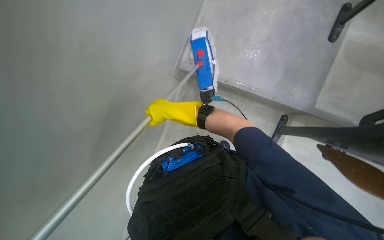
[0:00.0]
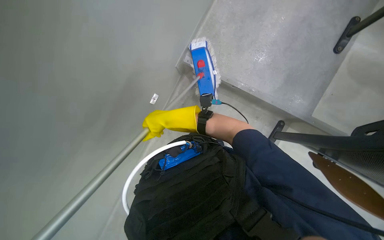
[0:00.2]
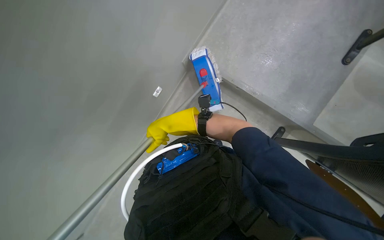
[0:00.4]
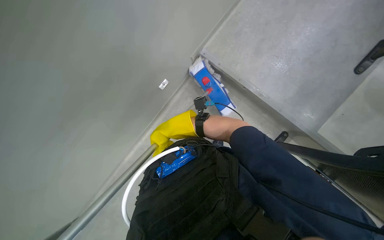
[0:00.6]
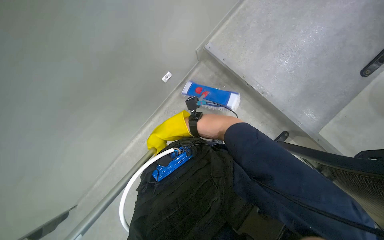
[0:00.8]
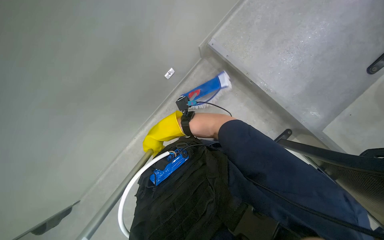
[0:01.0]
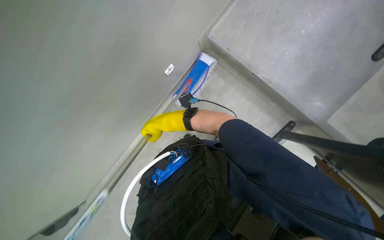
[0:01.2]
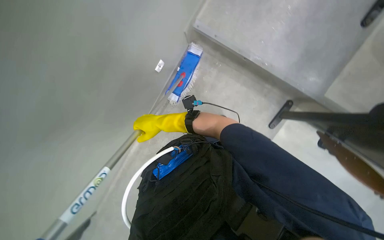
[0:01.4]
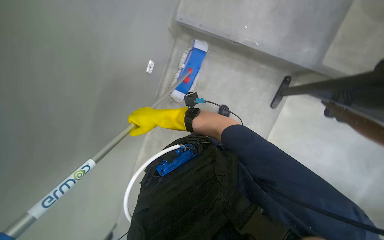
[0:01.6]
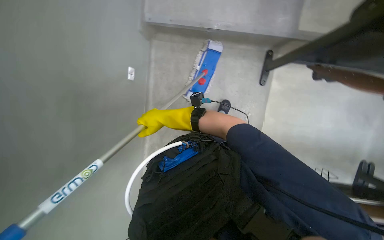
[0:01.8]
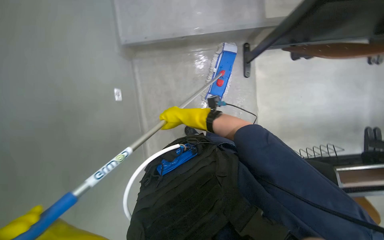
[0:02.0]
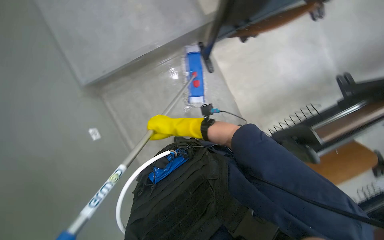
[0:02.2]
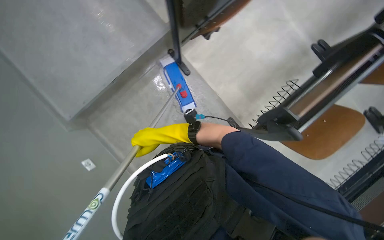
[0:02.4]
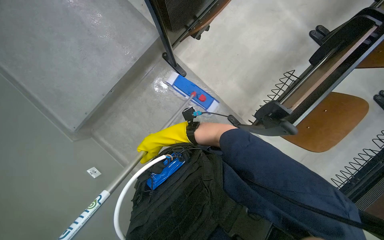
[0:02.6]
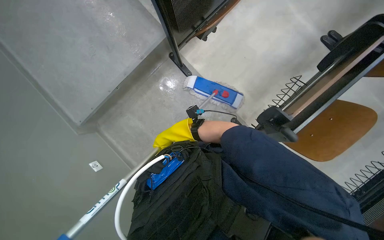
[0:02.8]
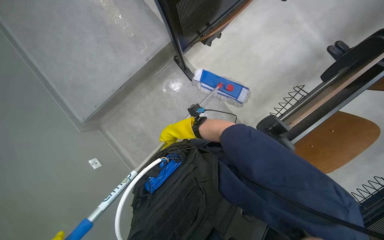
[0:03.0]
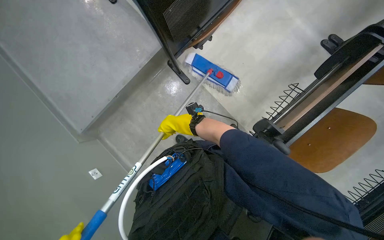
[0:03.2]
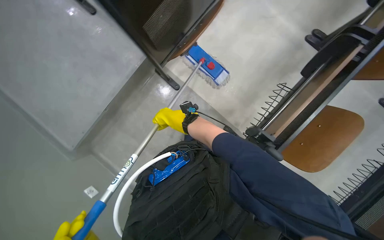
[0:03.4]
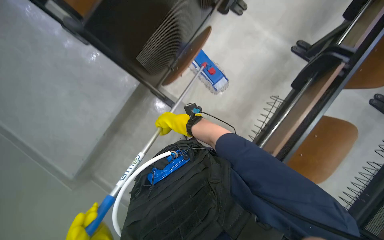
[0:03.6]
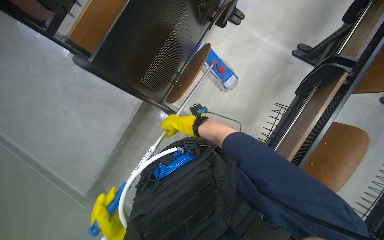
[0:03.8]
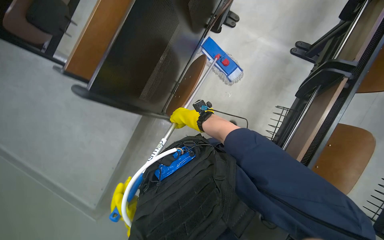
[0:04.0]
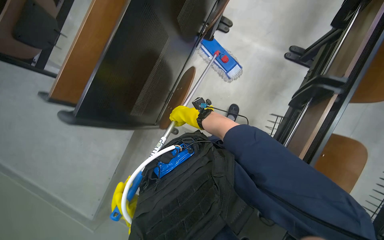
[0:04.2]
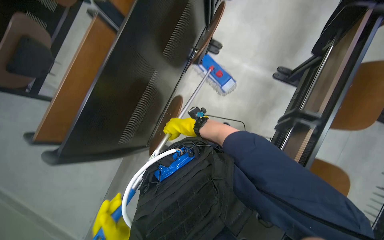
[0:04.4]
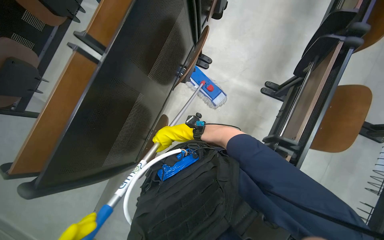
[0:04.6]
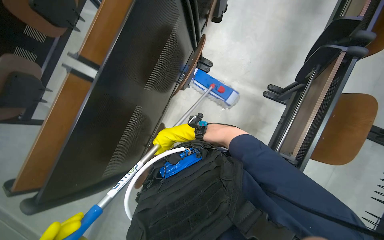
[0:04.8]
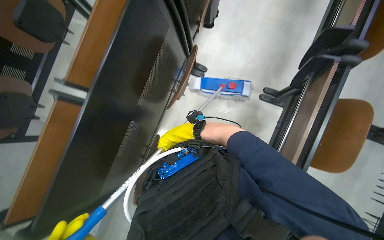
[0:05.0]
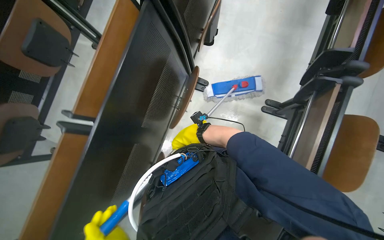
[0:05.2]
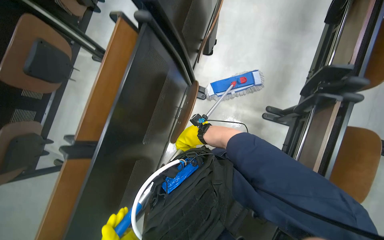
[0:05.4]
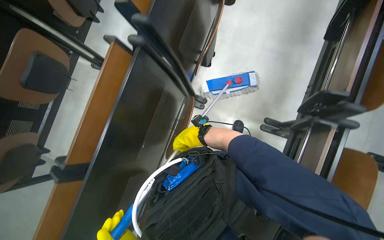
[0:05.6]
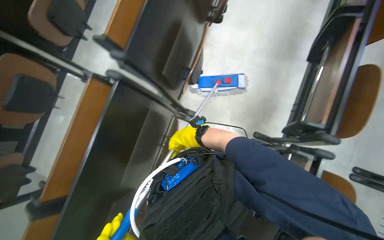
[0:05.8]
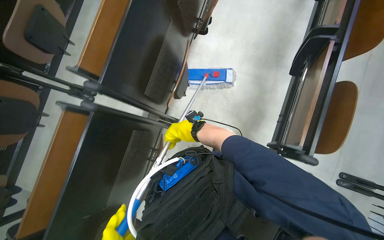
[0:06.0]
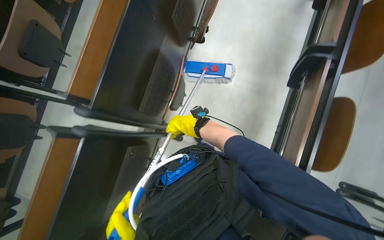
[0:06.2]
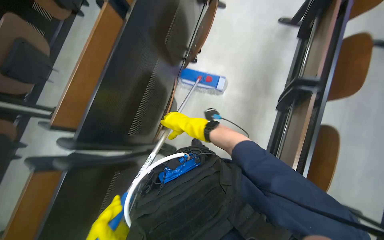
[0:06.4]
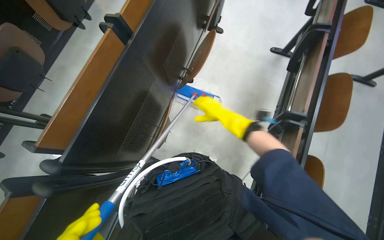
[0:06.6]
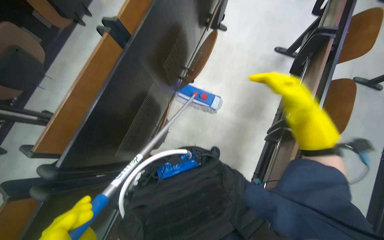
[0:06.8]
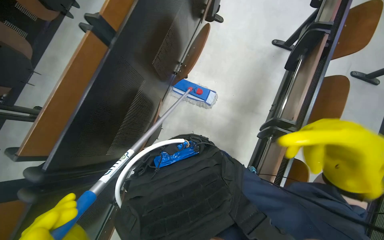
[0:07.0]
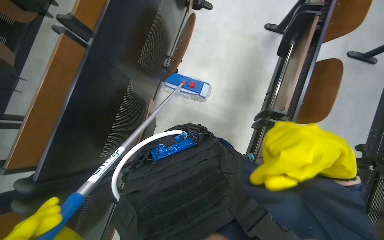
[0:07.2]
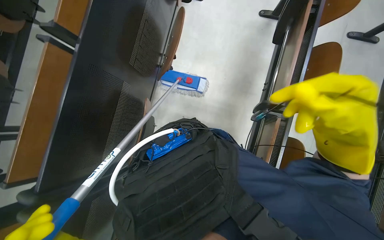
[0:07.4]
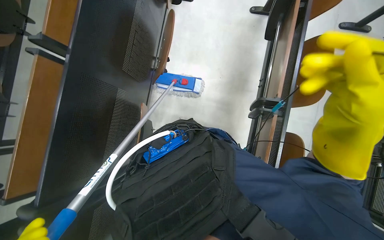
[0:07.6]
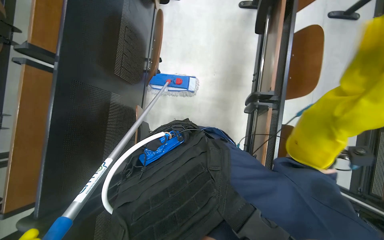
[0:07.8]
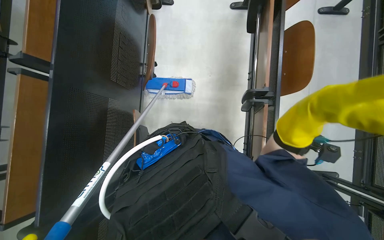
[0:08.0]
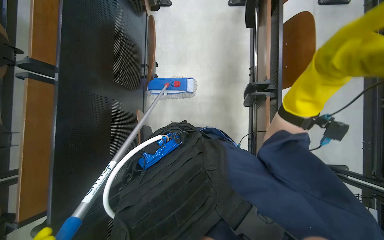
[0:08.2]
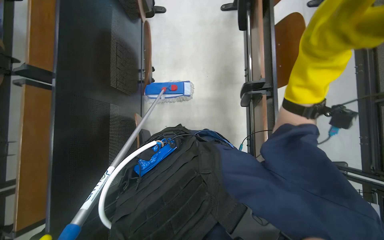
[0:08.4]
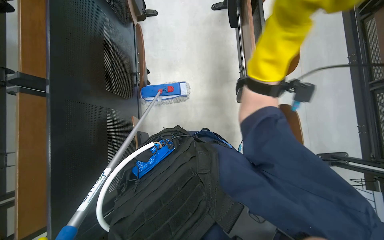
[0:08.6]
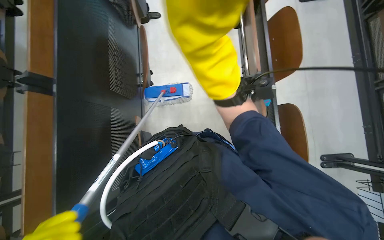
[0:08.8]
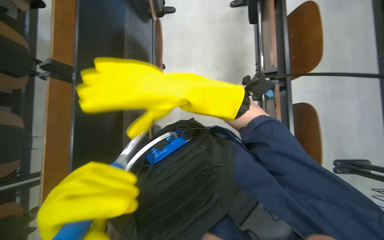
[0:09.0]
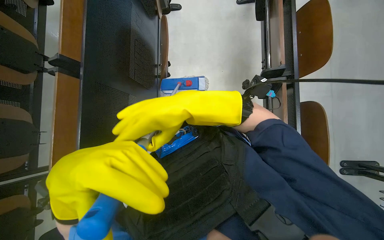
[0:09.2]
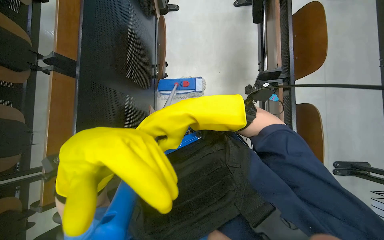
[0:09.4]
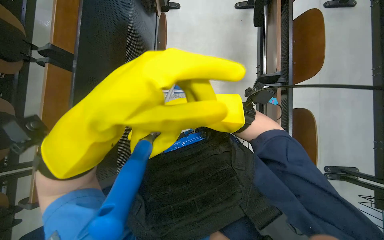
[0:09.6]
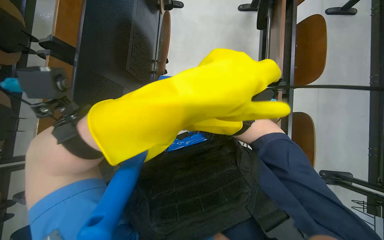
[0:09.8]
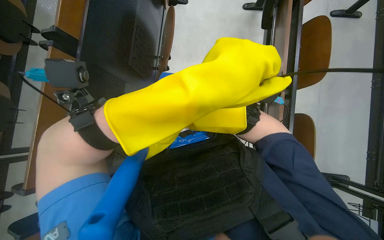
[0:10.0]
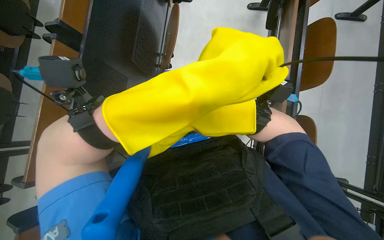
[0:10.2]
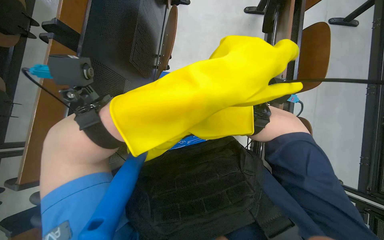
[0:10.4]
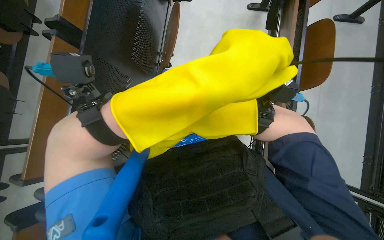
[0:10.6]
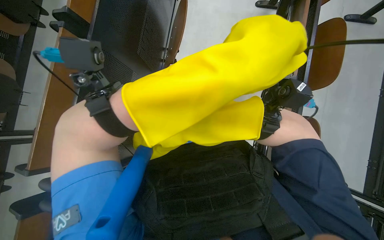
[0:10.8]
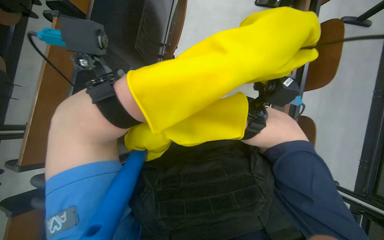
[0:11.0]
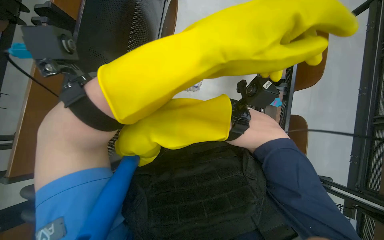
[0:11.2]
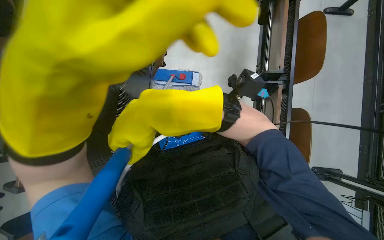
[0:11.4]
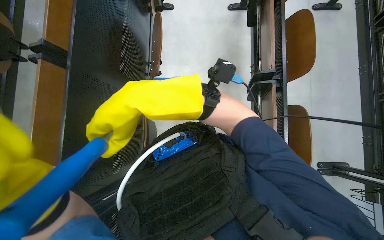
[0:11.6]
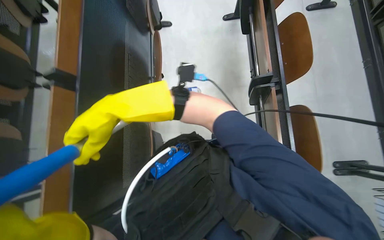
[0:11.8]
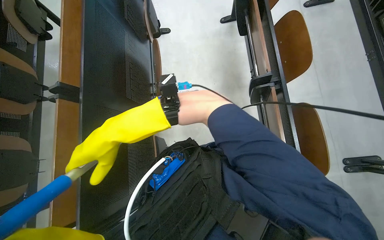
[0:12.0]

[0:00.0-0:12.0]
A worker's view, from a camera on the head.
Job: mopping floor.
The whole recording: Mopping floor with flat mop. The worker mops the floor with a flat mop.
0:00.0 to 0:01.6: The view tilts about 10 degrees downward. The right hand moves about 5 cm nearer to the camera and comes back.
0:01.6 to 0:03.0: The right hand swings left and right, some 10 cm each way, with 2 reversals.
0:03.0 to 0:04.4: The view tips upward by about 15 degrees.
0:04.4 to 0:06.0: The view tilts some 20 degrees upward. The right hand travels nearer to the camera by approximately 15 cm.
0:09.0 to 0:10.4: The right hand travels to the right and nearer to the camera by some 10 cm.

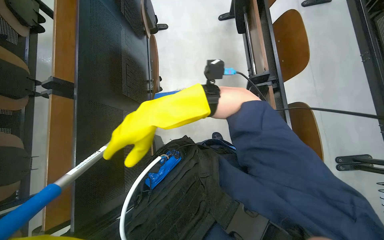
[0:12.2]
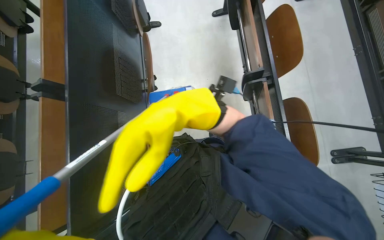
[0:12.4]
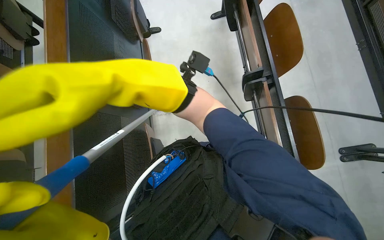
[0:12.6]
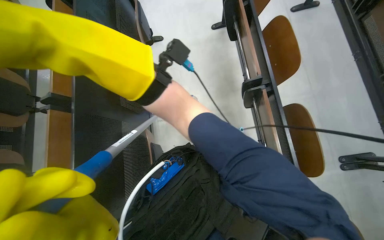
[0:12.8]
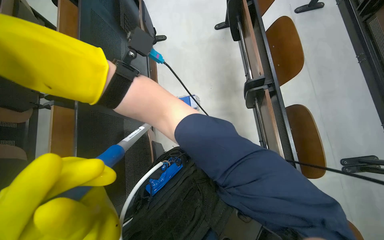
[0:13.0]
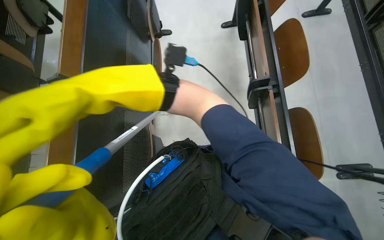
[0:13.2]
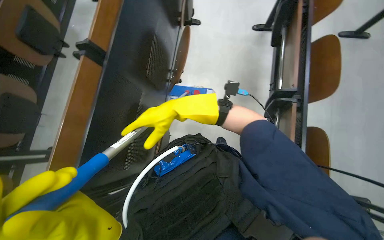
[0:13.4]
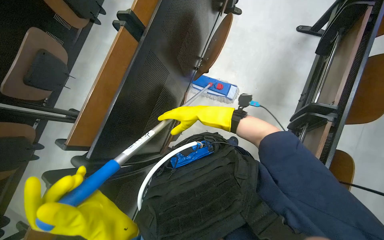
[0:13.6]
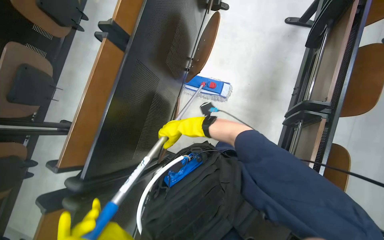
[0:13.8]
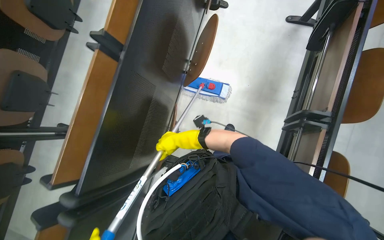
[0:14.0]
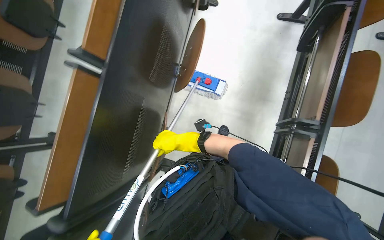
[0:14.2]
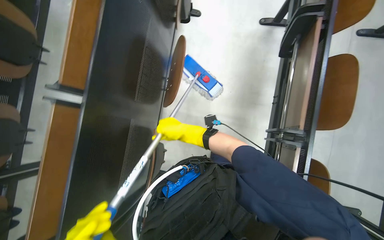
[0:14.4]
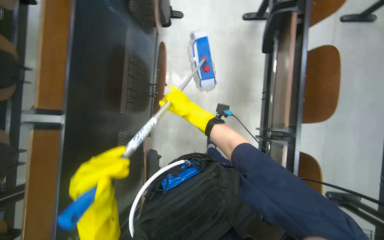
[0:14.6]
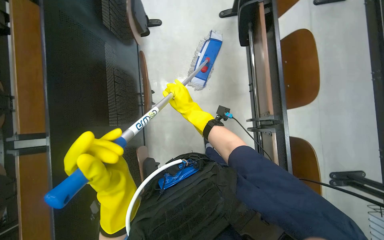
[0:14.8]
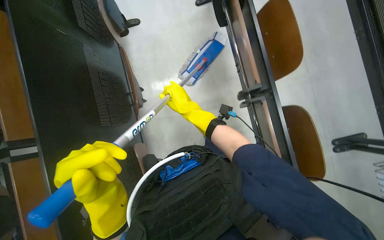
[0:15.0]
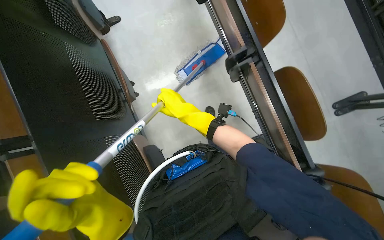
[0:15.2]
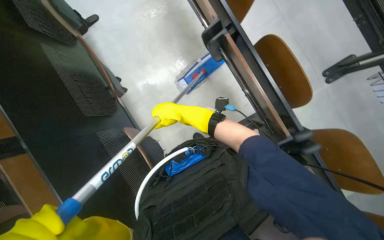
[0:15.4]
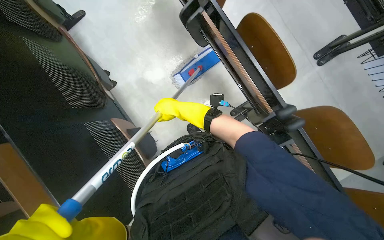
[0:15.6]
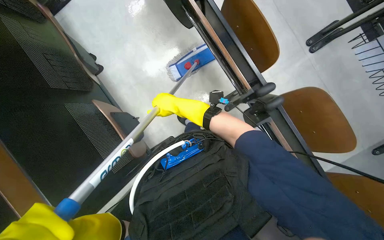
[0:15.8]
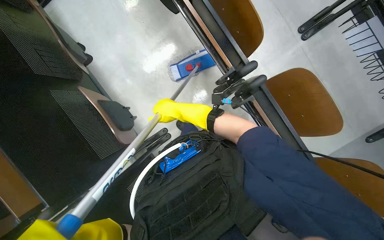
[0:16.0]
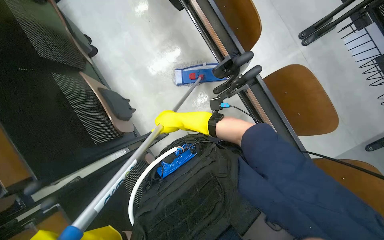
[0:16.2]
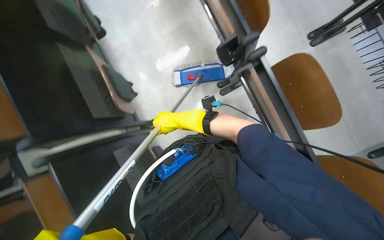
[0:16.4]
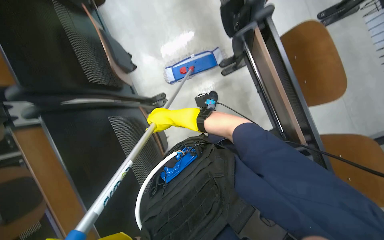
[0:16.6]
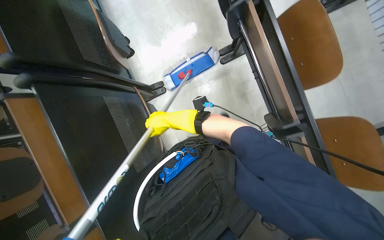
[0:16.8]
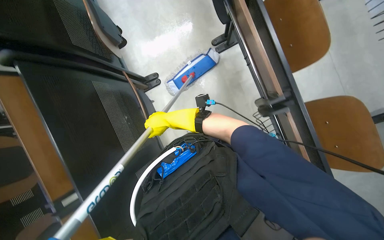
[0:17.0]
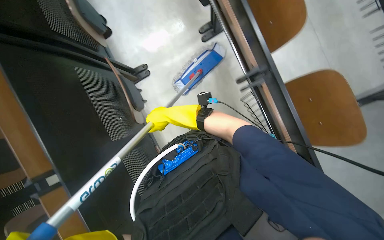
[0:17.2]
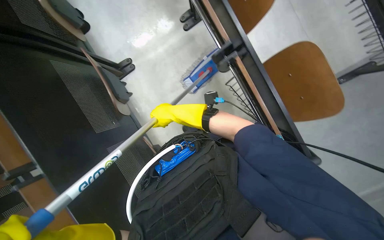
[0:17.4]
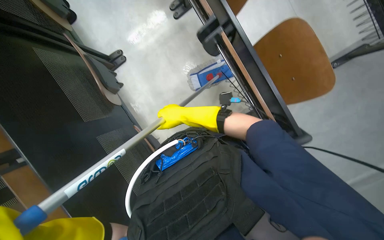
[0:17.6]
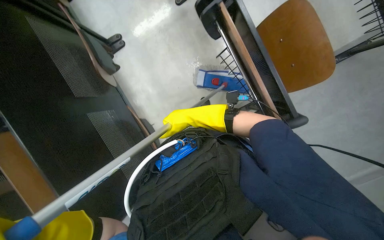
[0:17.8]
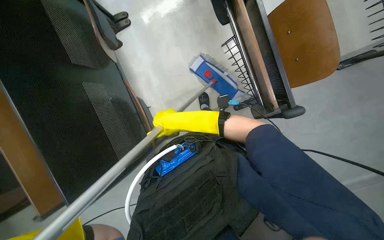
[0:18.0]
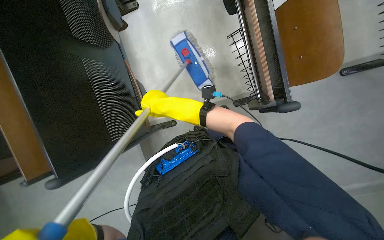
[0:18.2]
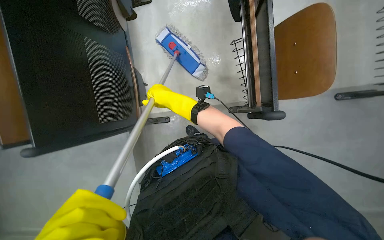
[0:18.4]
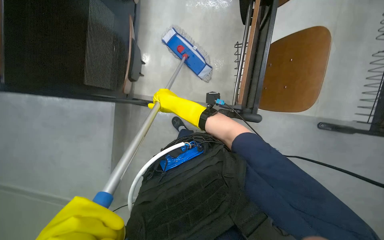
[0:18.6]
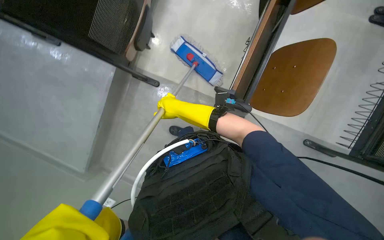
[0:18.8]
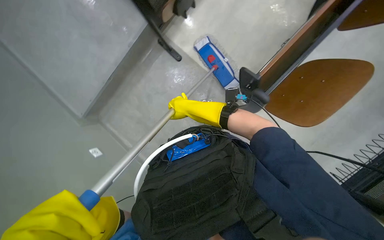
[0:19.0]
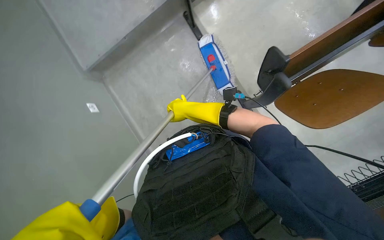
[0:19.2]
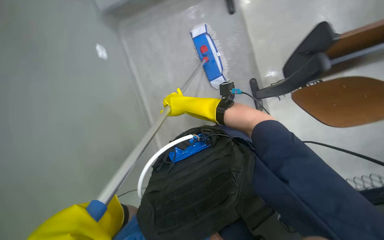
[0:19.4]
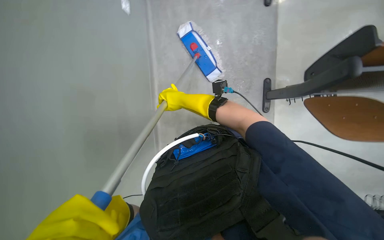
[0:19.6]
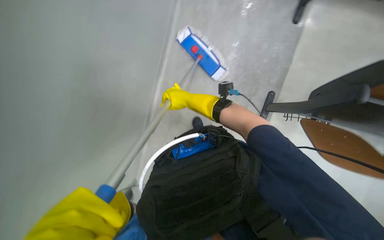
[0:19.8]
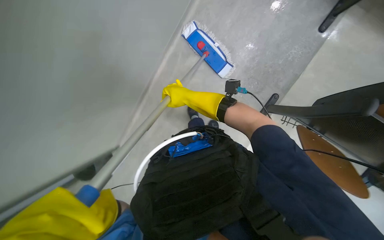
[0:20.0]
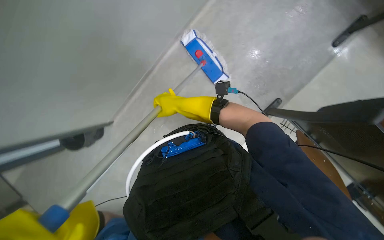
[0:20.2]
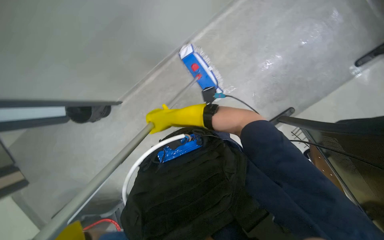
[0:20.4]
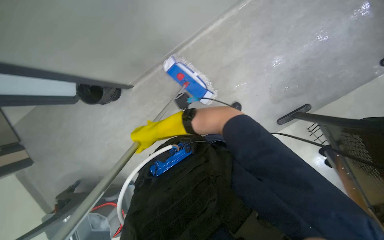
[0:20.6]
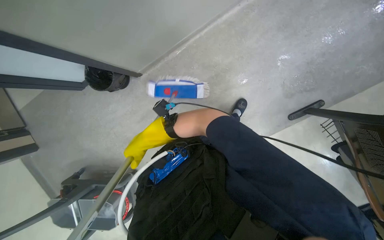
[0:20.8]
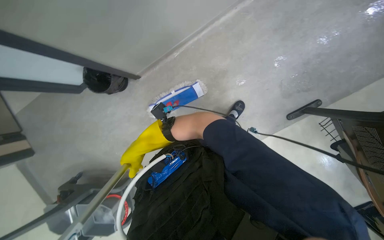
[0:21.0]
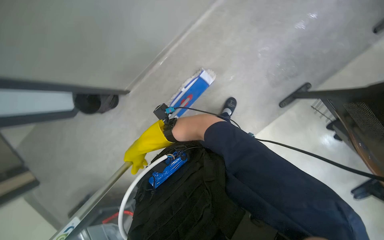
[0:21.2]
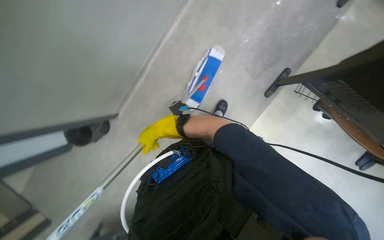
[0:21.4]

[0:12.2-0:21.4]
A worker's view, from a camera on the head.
Job: mopping floor.
The whole recording: Mopping floor with flat mop. The worker mops the floor with a flat mop.
0:13.8 to 0:15.2: The scene turns some 35 degrees counterclockwise in the picture.
0:15.2 to 0:16.8: The view tips downward by about 15 degrees. The right hand goes roughly 10 cm farther from the camera.
0:16.8 to 0:18.4: The camera sweeps to the right, by some 15 degrees. The camera pitches downward, by about 20 degrees.
